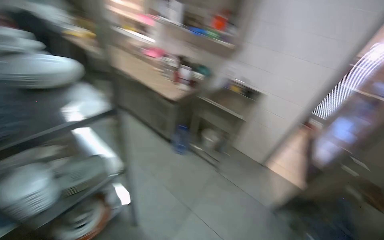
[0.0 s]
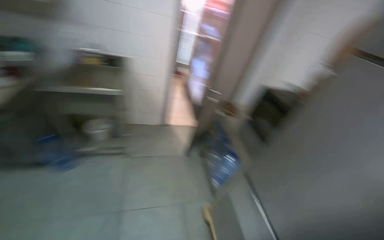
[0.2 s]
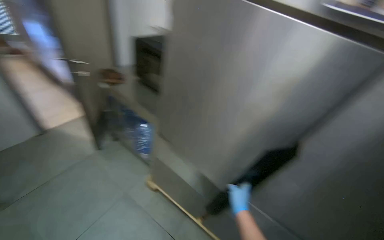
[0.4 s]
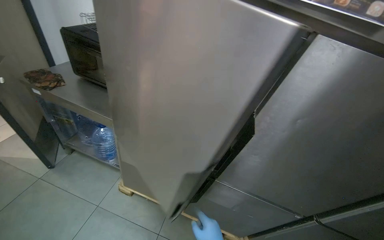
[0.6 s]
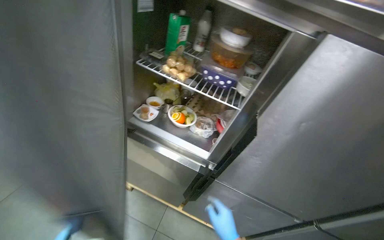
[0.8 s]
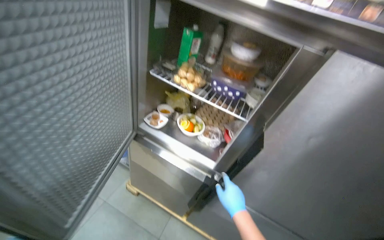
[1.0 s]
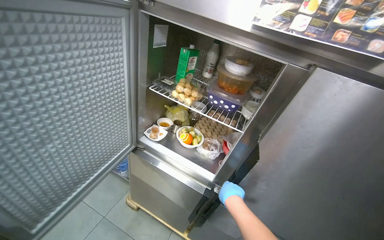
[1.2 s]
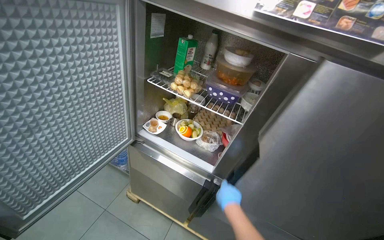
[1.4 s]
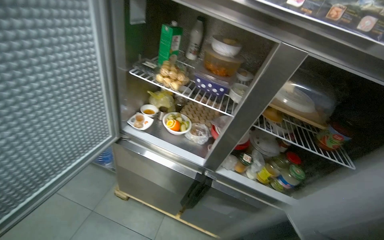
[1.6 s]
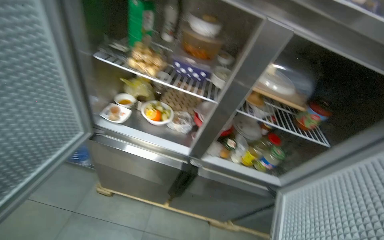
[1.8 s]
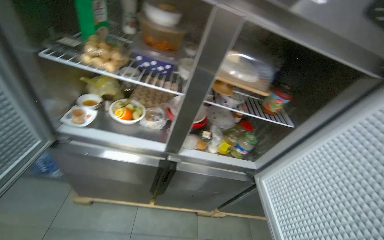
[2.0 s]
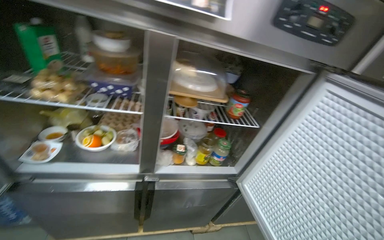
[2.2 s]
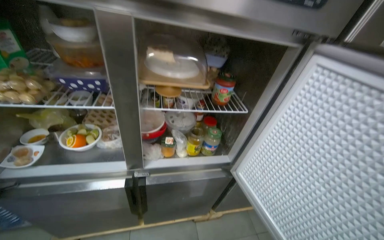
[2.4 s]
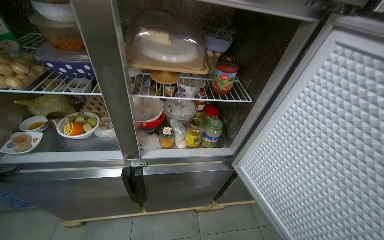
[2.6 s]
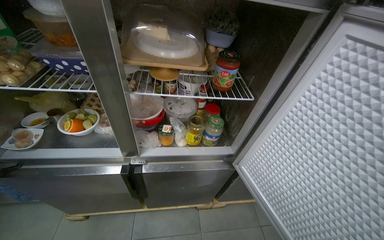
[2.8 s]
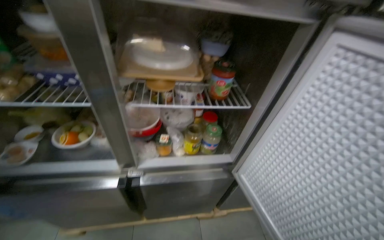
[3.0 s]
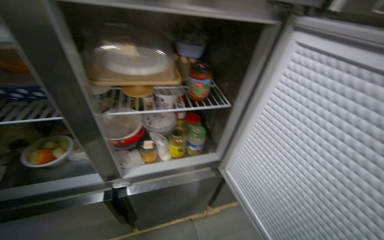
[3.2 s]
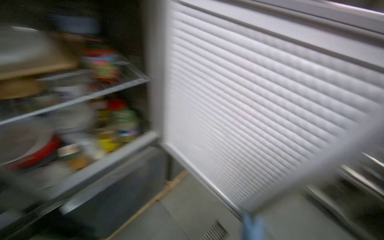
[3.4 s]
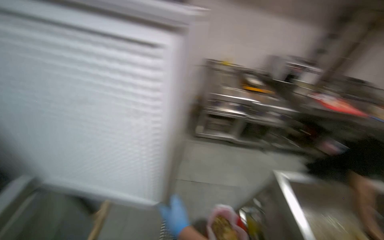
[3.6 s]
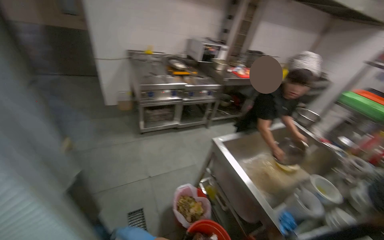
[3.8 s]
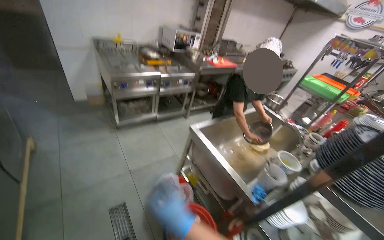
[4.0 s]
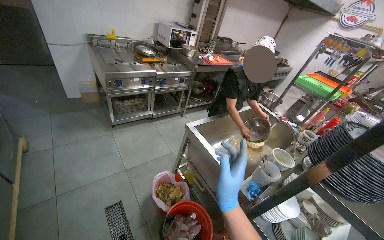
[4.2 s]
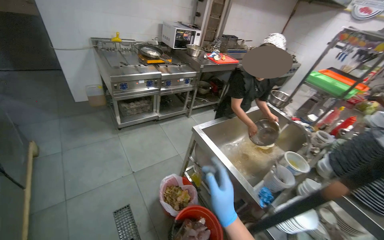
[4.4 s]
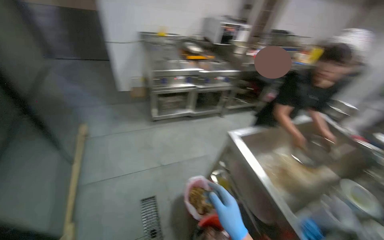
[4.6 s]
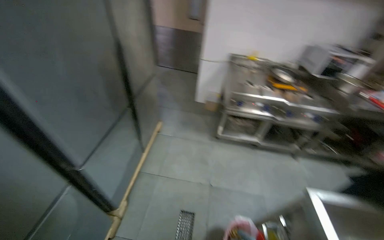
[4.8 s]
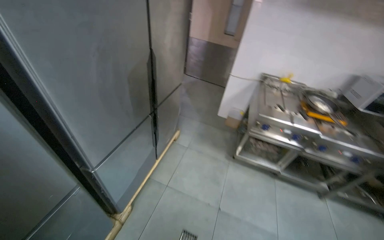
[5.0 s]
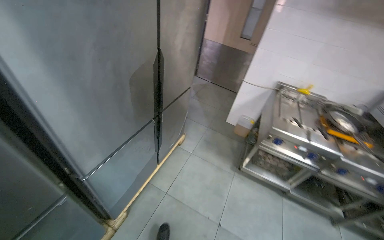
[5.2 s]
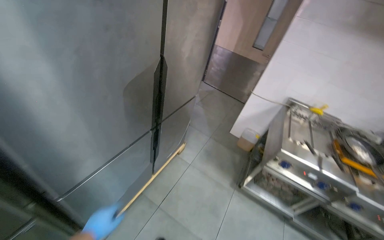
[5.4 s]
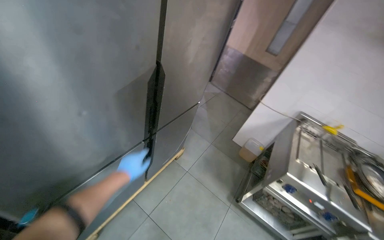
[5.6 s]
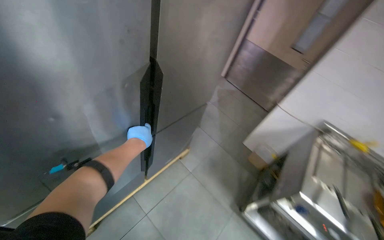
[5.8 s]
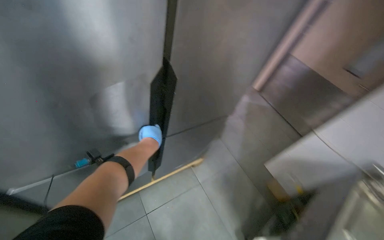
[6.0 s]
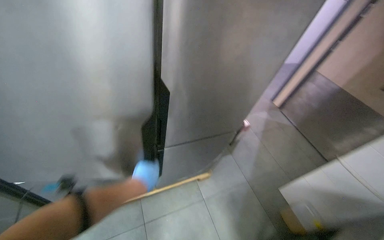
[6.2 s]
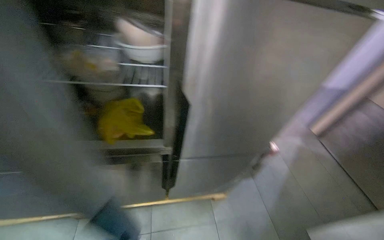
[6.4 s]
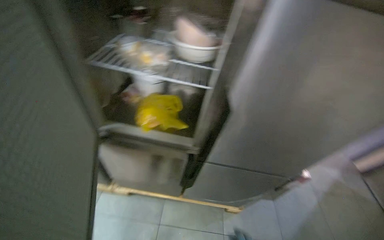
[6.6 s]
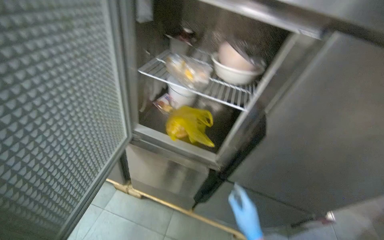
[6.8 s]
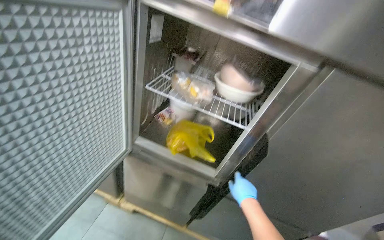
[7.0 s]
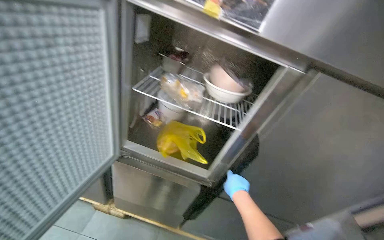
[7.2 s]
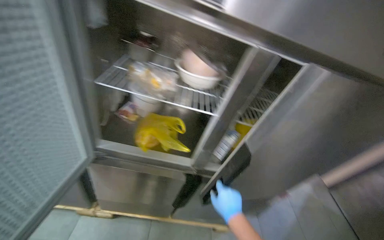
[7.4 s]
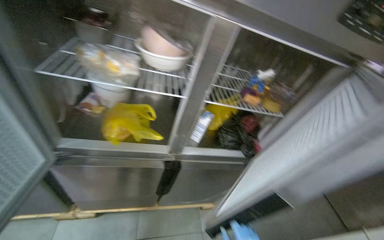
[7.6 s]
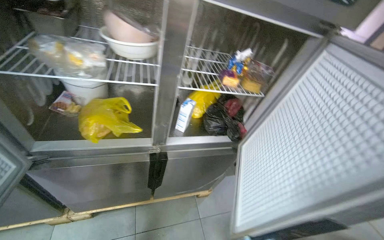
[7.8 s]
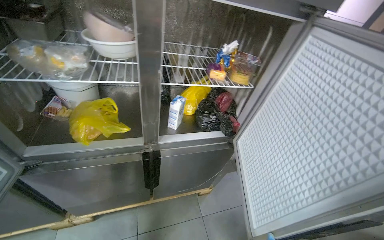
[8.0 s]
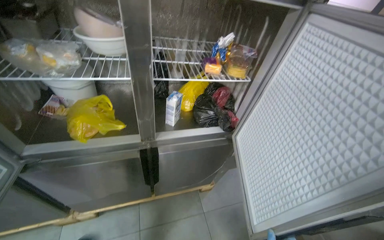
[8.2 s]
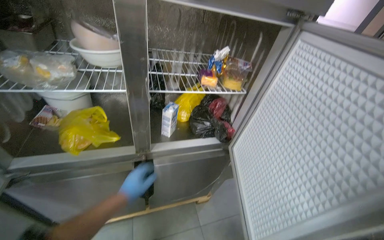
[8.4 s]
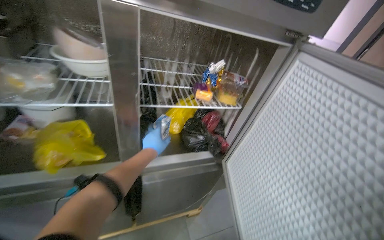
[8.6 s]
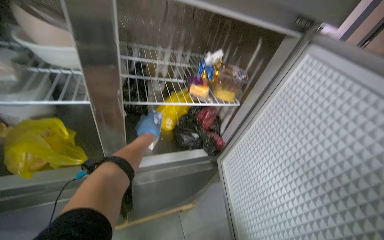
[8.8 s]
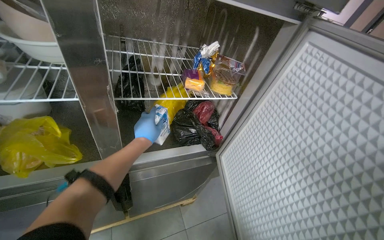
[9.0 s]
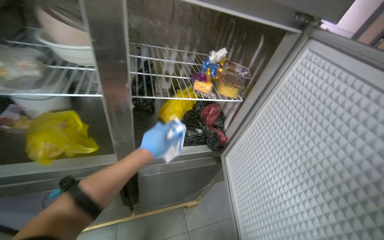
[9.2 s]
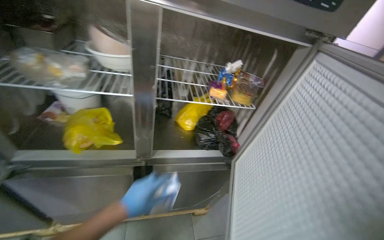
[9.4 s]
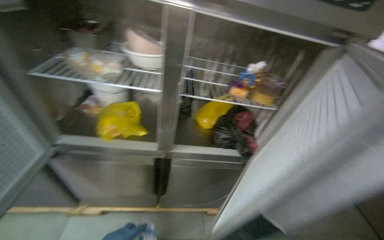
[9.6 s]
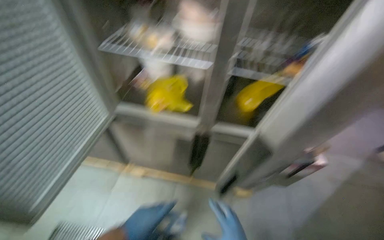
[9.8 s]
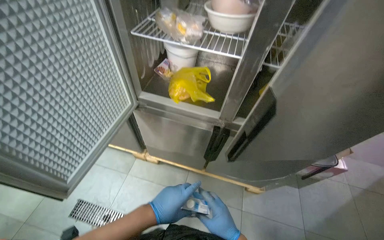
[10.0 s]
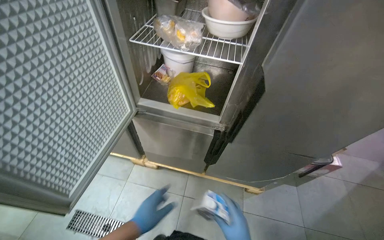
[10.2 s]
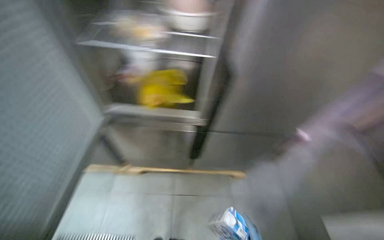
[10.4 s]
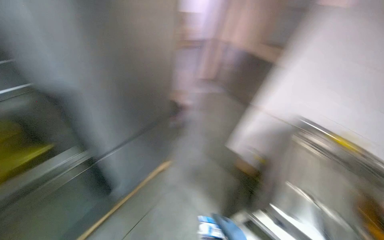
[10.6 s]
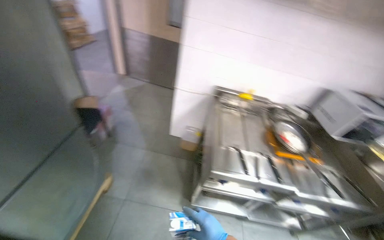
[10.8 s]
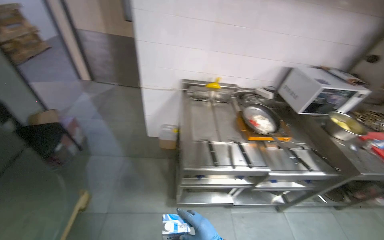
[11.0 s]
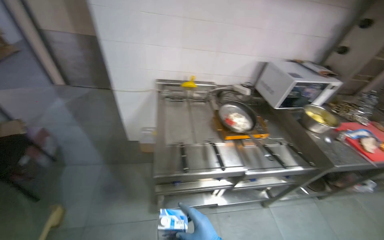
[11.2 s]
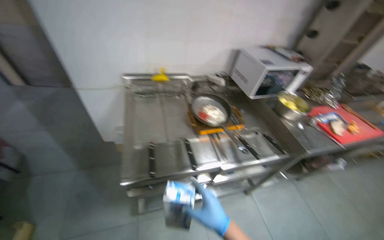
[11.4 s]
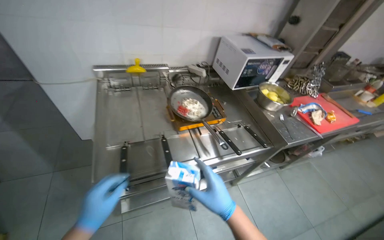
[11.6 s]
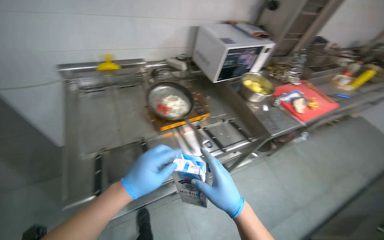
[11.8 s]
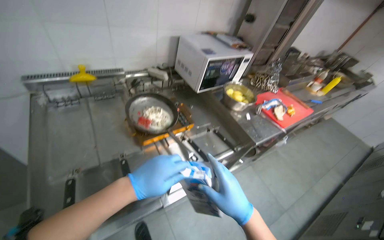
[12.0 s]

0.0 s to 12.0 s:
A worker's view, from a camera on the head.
Job: cooking food.
The whole recording: Cooking ingredients in pan. The worker pours milk and stirs ingredients in a pan on the stove.
0.0 to 1.6 s: The wearer looks about 100 degrees further to the right. The view tilts about 30 degrees downward.
1.6 to 3.0 s: The head rotates about 25 degrees to the right.
3.0 to 4.4 s: The head rotates about 70 degrees to the right. The camera pitches downward, by some 15 degrees.
4.4 to 6.0 s: The wearer moves about 90 cm. The head rotates some 90 degrees to the left.
6.0 to 7.6 s: The head rotates some 25 degrees to the left.
9.0 to 10.4 s: The view swings approximately 20 degrees to the left.
10.4 to 12.0 s: The wearer moves some 80 cm. The head turns to the right by approximately 80 degrees. The view tips downward by some 15 degrees.

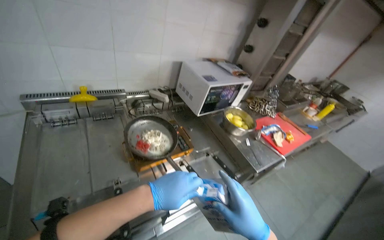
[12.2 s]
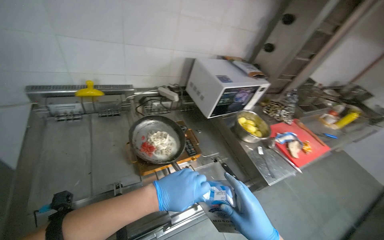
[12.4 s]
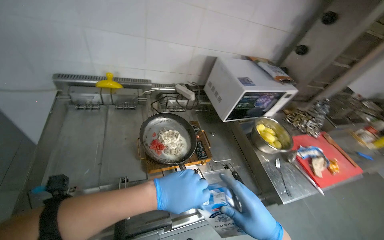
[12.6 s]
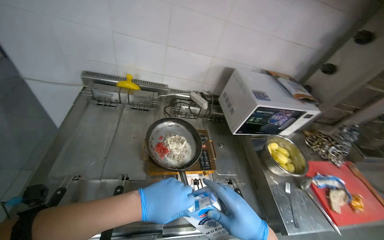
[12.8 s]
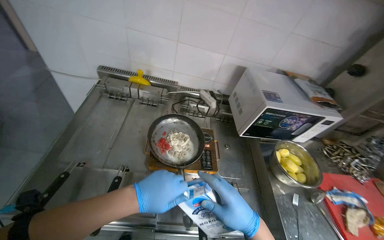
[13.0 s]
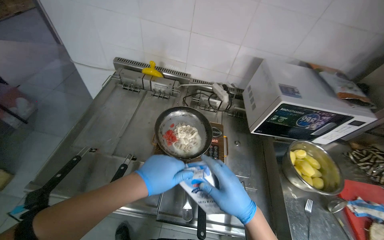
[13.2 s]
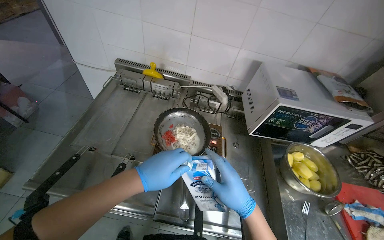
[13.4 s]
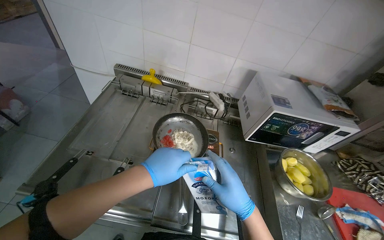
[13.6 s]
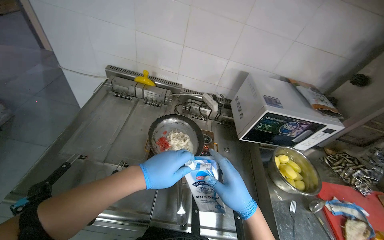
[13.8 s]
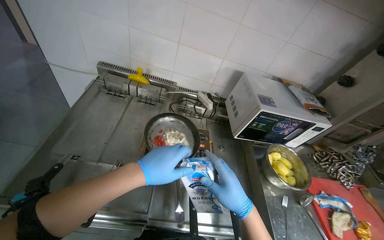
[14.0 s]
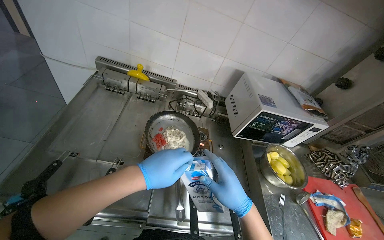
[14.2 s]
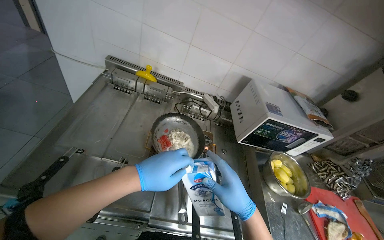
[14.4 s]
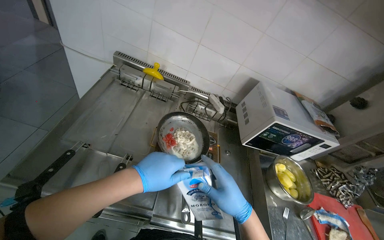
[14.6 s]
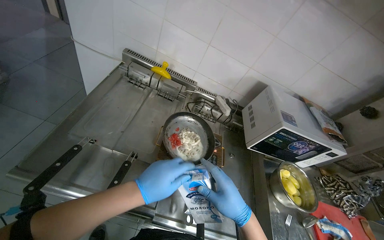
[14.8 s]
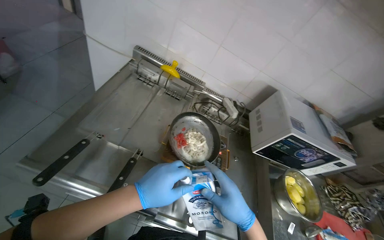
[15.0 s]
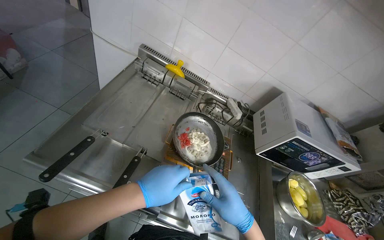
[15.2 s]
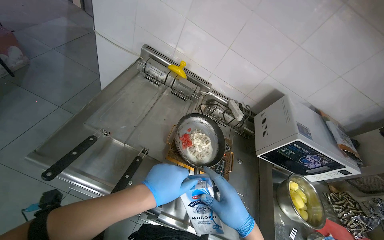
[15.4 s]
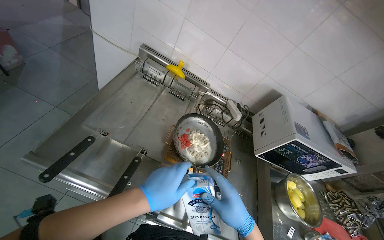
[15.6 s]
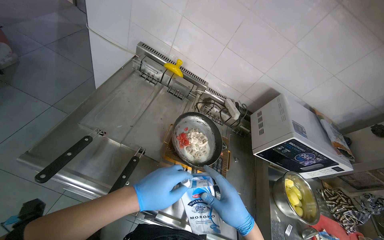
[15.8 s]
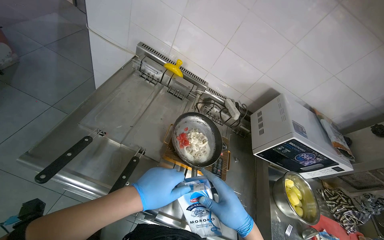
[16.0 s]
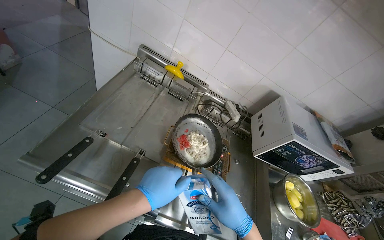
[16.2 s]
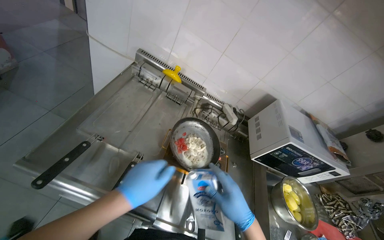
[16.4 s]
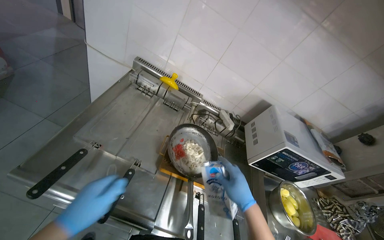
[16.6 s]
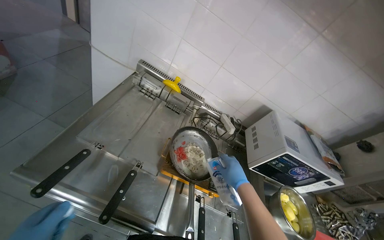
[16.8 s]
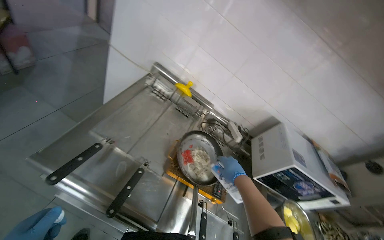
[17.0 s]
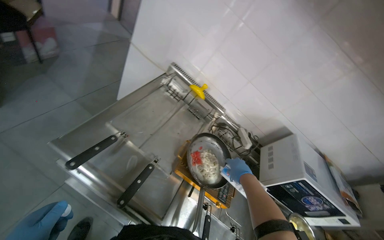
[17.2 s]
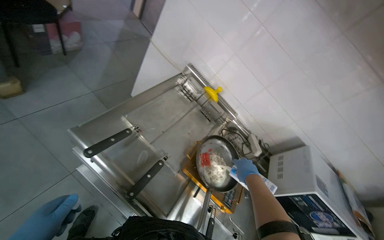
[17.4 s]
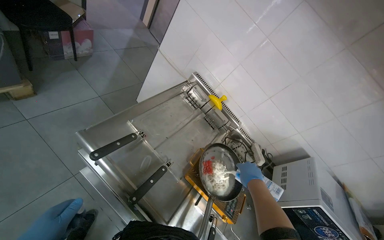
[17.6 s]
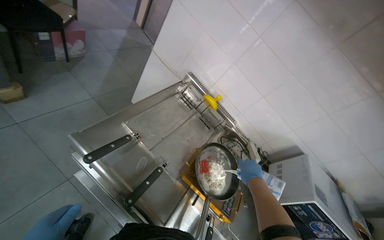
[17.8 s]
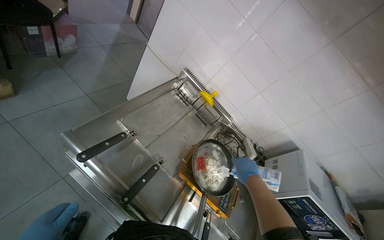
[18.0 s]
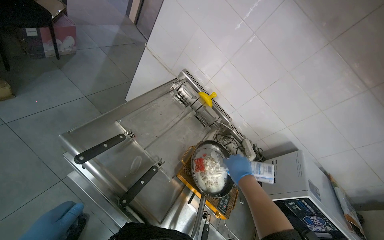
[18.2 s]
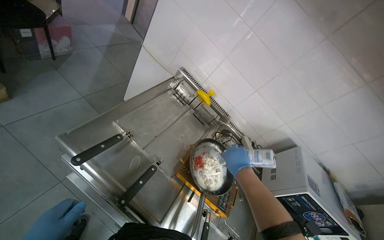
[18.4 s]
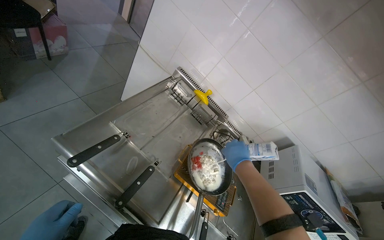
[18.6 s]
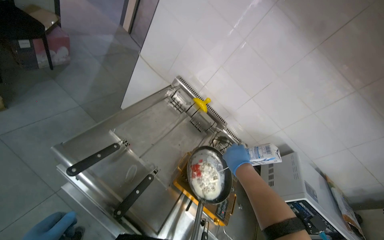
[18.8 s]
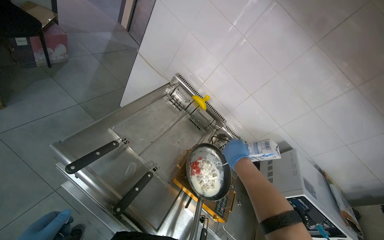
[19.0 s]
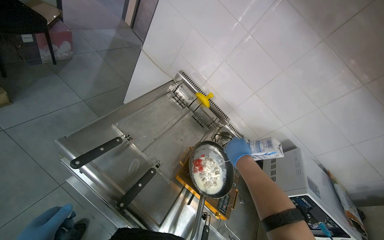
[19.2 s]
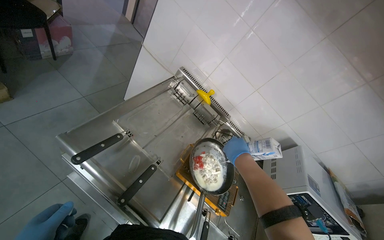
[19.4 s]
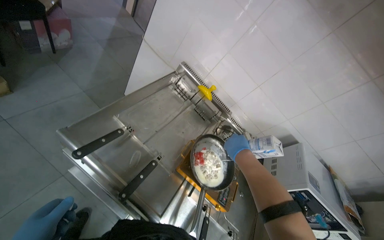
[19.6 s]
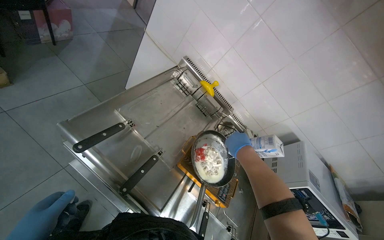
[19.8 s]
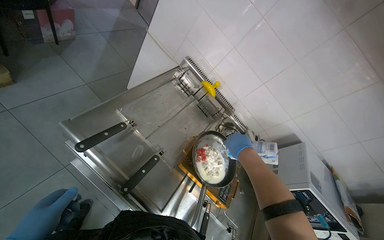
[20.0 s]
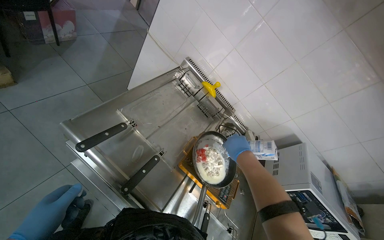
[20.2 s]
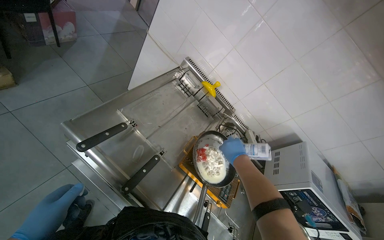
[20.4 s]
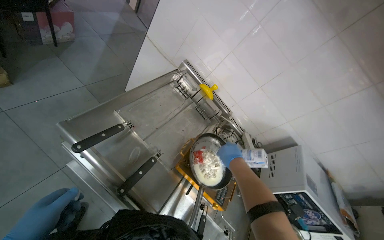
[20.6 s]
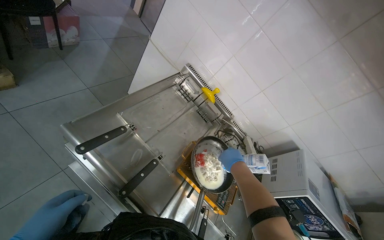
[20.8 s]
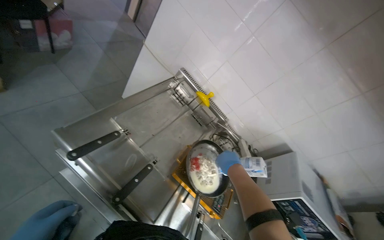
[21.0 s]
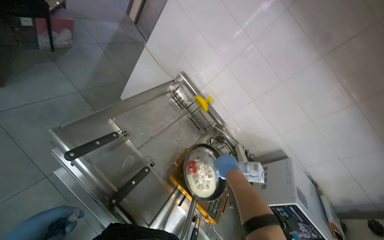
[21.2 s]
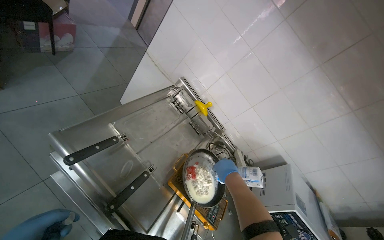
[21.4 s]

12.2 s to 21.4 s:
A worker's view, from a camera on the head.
Job: cooking food.
The whole recording: Cooking ingredients in pan. The worker pours milk and stirs ingredients in a pan on the stove.
12.2 to 13.8 s: The wearer's head swings roughly 35 degrees to the left.
15.2 to 16.8 s: The right hand shifts some 10 cm up the picture.
